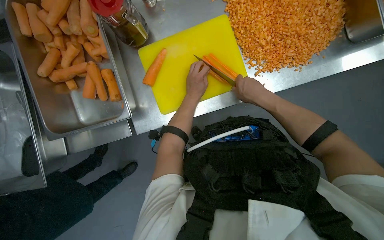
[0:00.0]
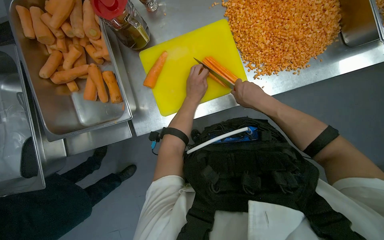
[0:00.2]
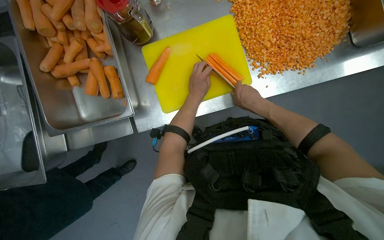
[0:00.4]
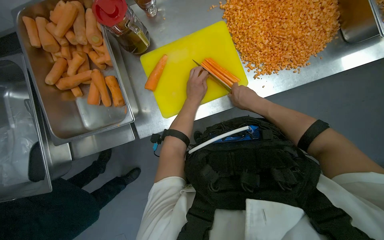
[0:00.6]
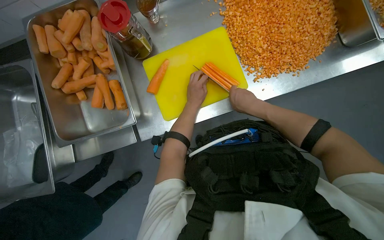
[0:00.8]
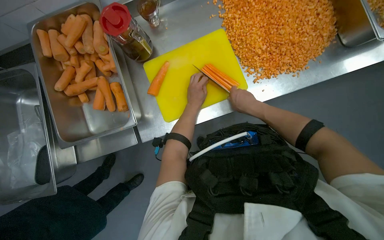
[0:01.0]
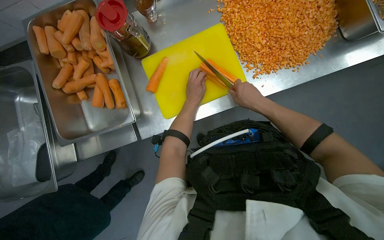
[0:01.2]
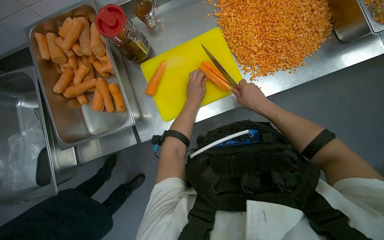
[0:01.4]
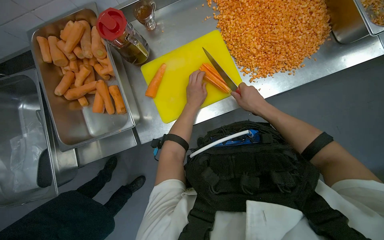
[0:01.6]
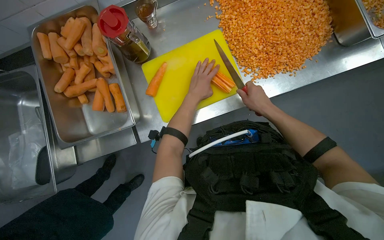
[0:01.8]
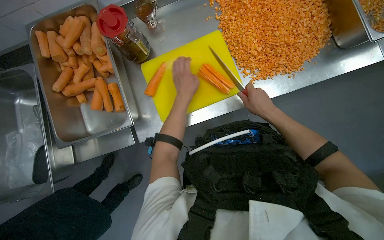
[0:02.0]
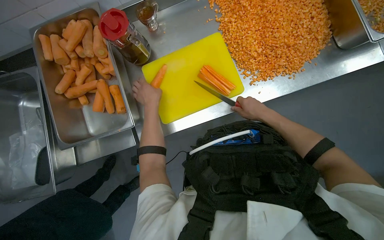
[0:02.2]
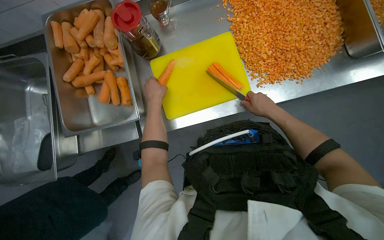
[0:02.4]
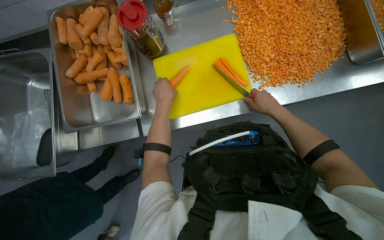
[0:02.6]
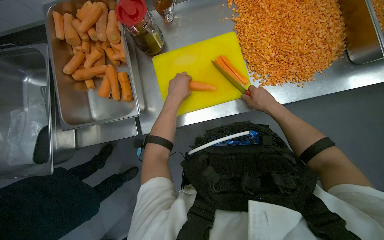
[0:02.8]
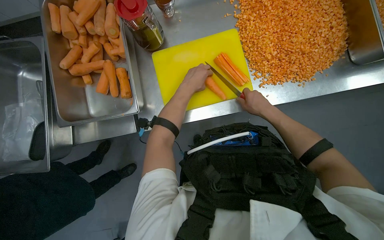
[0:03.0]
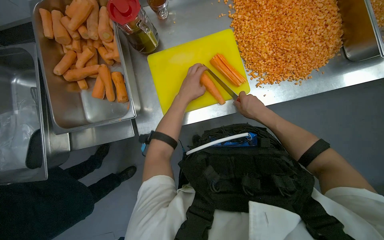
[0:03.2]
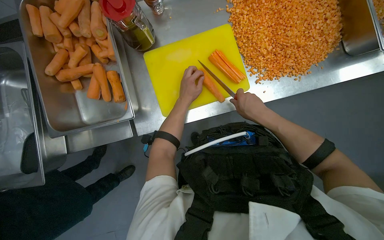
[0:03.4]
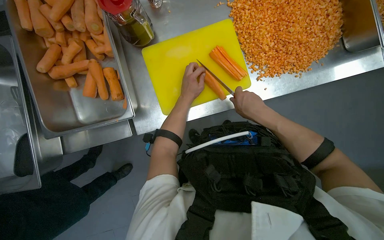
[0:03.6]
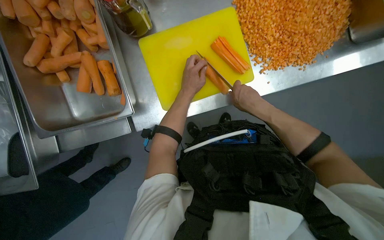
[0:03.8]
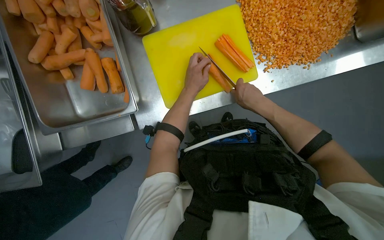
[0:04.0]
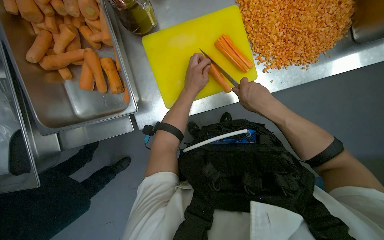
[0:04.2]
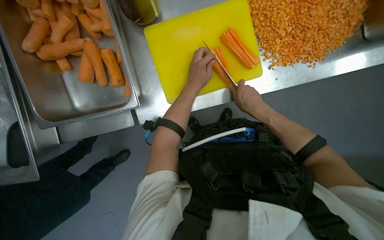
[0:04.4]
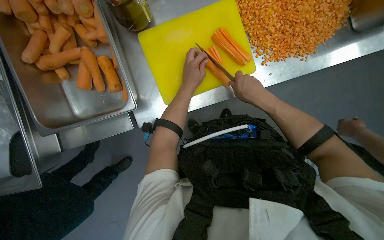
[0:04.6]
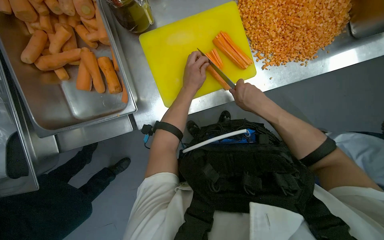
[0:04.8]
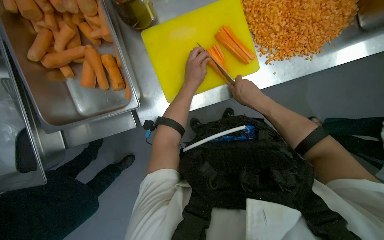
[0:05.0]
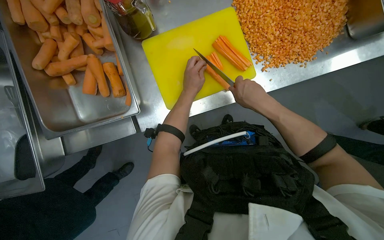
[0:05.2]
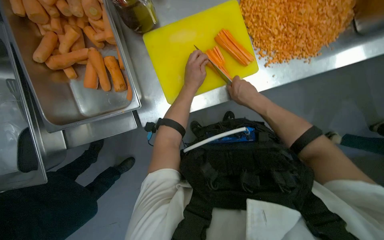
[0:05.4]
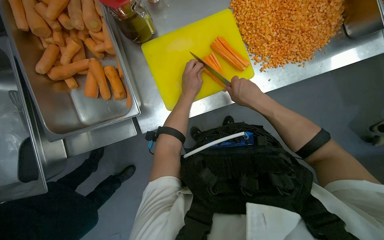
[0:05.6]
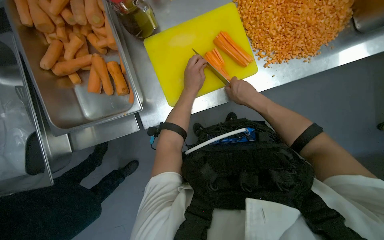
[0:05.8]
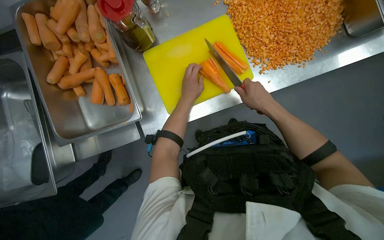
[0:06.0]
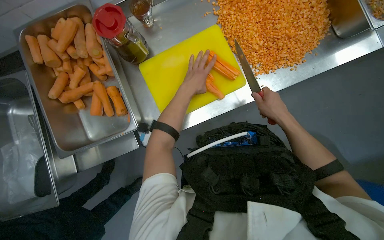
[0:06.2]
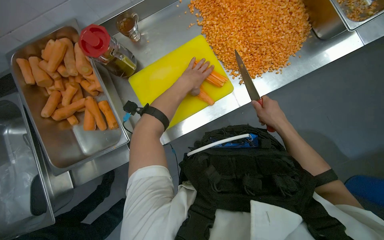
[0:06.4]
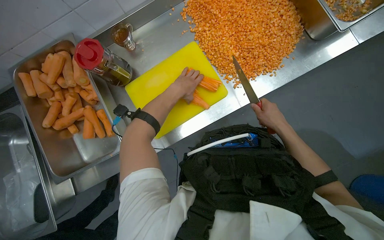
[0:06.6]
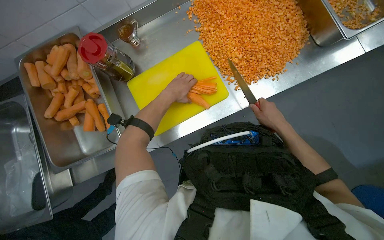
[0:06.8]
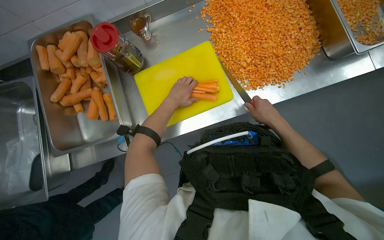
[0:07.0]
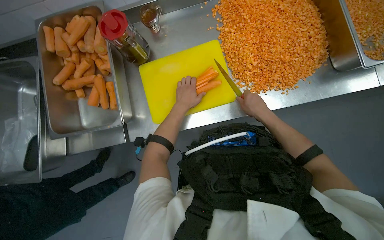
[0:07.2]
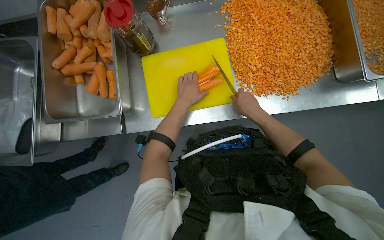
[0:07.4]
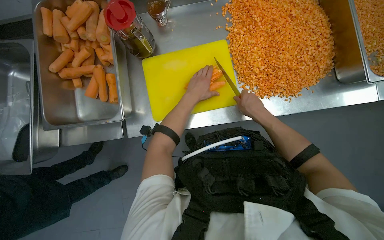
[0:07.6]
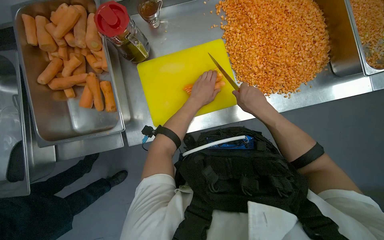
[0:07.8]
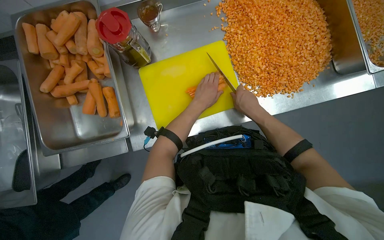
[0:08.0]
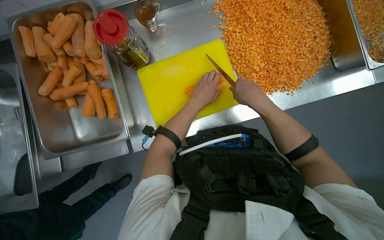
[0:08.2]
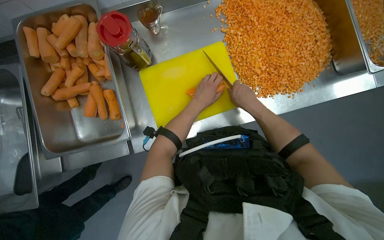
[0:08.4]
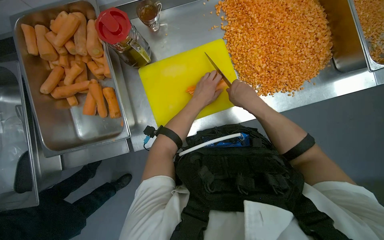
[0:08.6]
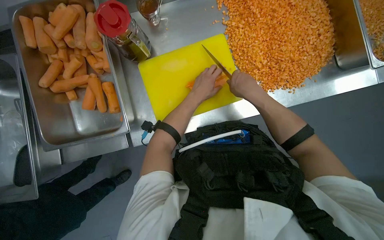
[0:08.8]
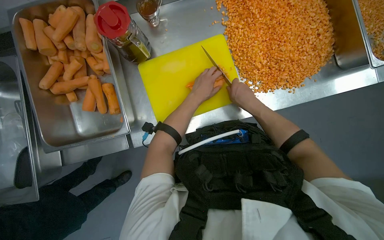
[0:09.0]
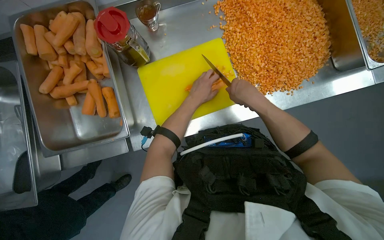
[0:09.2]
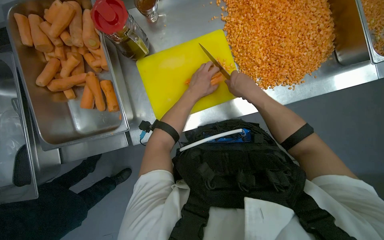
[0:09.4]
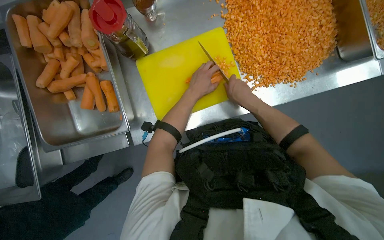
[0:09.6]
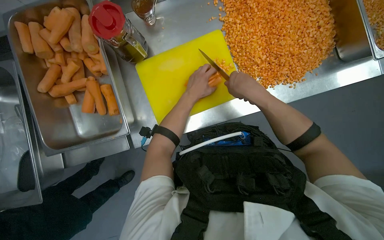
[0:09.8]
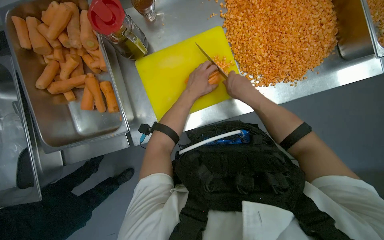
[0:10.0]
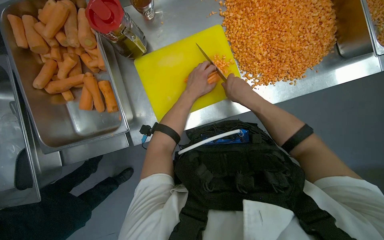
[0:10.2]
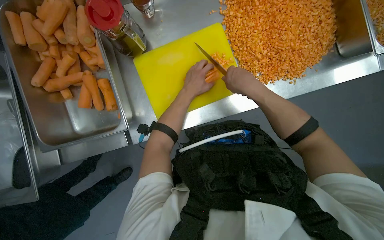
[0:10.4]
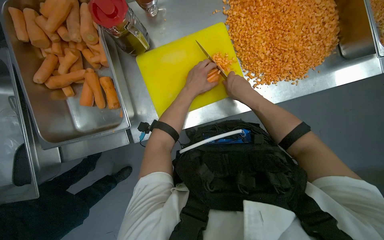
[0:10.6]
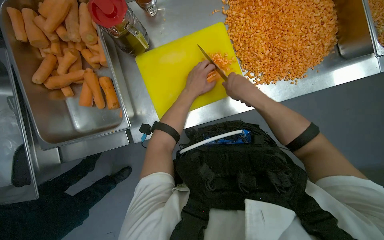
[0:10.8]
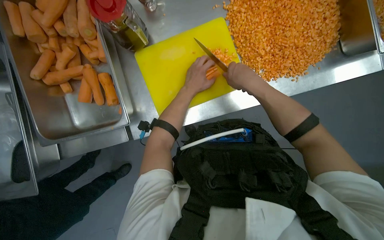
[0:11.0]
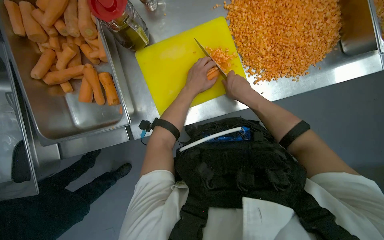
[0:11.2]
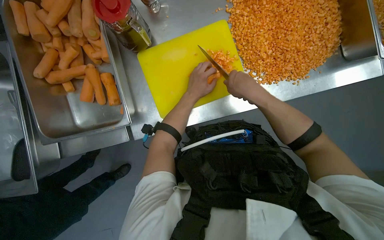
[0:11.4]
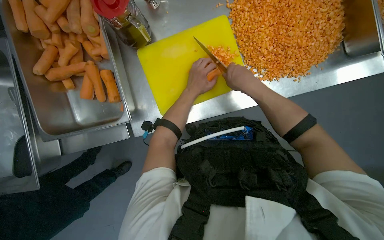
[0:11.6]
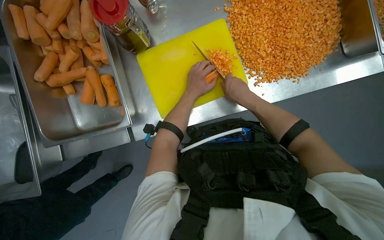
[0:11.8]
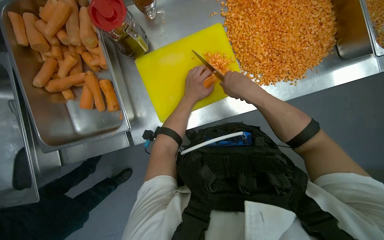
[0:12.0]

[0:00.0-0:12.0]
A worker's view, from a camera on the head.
Job: preparing food.
The whole recording: Dicing carrots on cutting board. The worker dices carrots on a yellow cutting board and scrapes them into a metal tray.
0:01.6 to 0:03.0: The left hand travels to the left and back again, roughly 15 cm each way.
0:03.0 to 0:04.4: The right hand moves to the left, some 10 cm.
0:04.4 to 0:06.0: The hands make small movements and keep their place.
0:07.6 to 0:10.4: The hands work in one place, with small movements.
0:10.4 to 0:12.0: The hands stay close to where they were, moving slightly.

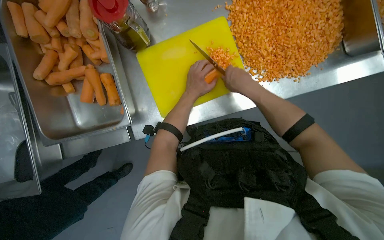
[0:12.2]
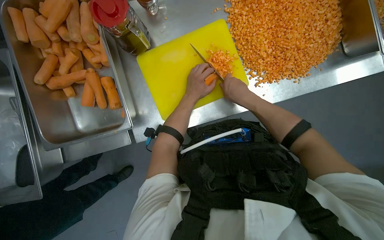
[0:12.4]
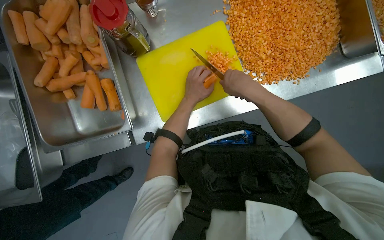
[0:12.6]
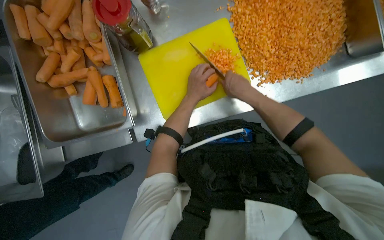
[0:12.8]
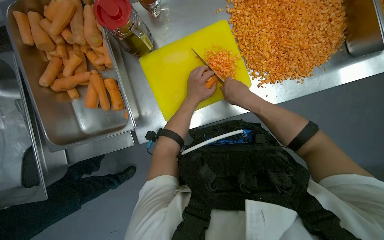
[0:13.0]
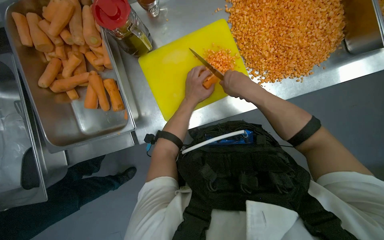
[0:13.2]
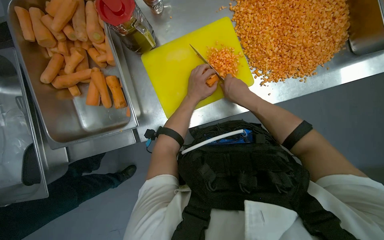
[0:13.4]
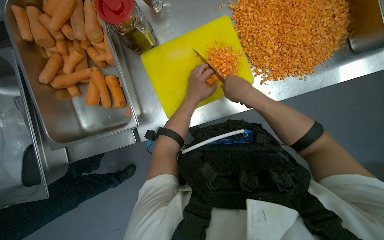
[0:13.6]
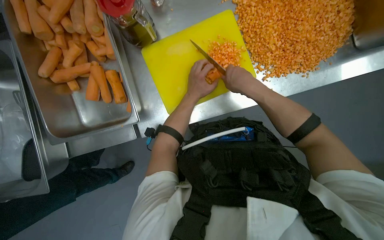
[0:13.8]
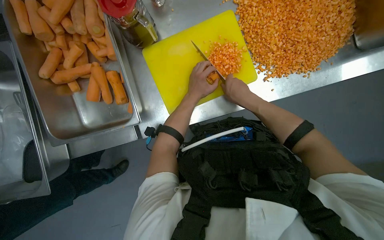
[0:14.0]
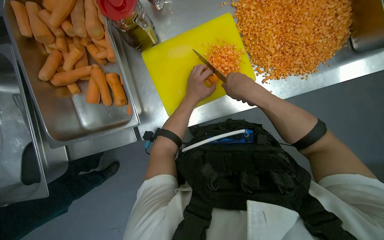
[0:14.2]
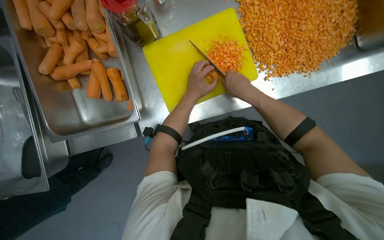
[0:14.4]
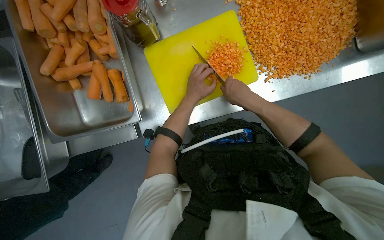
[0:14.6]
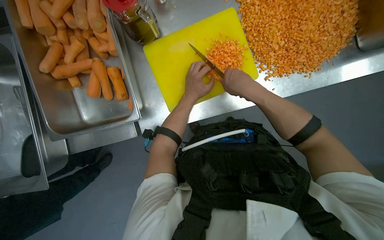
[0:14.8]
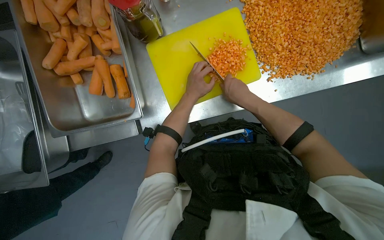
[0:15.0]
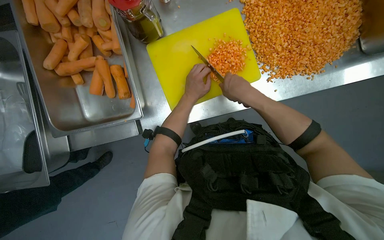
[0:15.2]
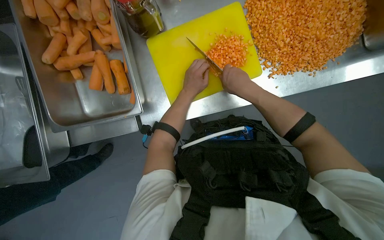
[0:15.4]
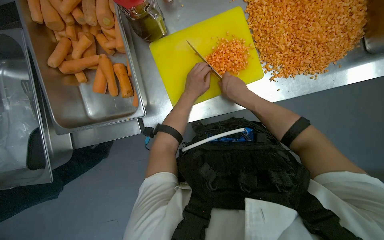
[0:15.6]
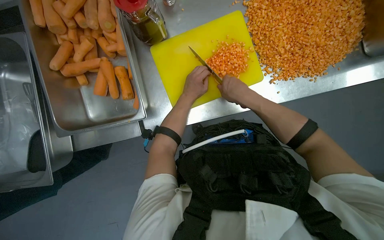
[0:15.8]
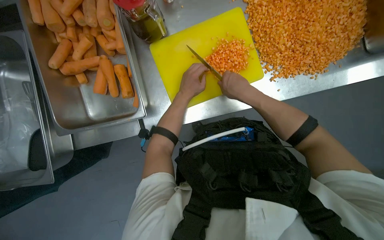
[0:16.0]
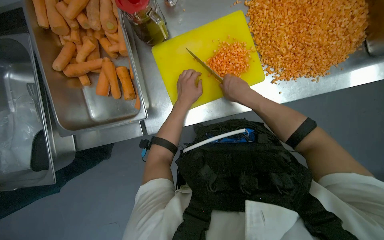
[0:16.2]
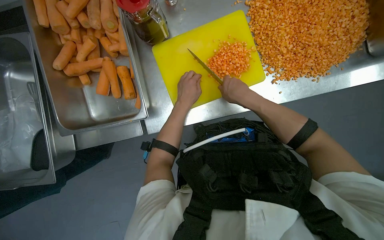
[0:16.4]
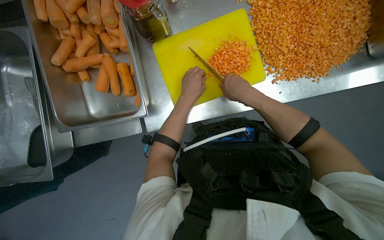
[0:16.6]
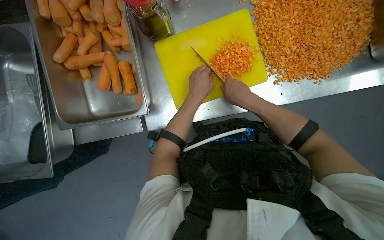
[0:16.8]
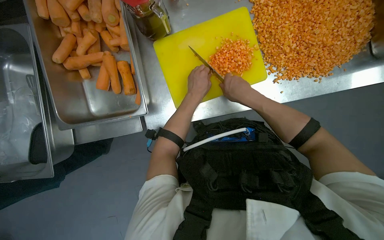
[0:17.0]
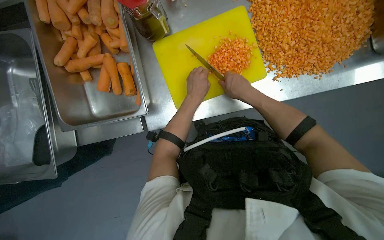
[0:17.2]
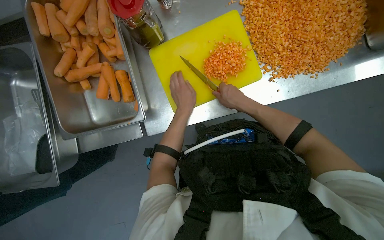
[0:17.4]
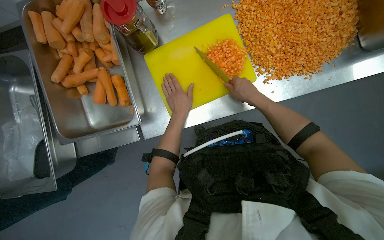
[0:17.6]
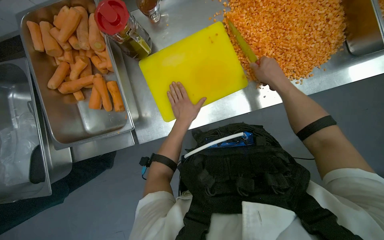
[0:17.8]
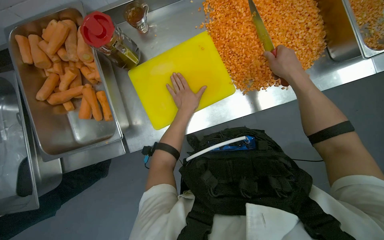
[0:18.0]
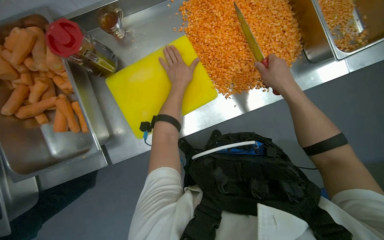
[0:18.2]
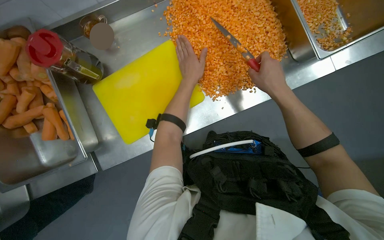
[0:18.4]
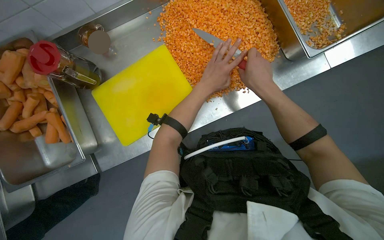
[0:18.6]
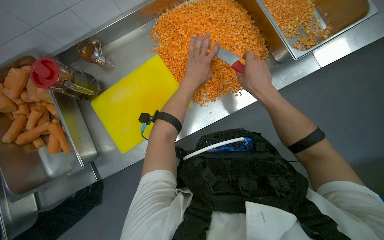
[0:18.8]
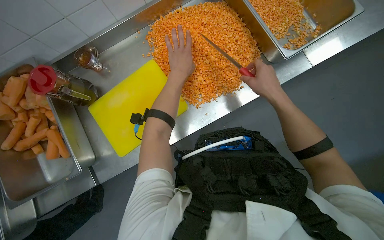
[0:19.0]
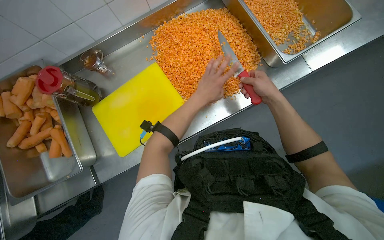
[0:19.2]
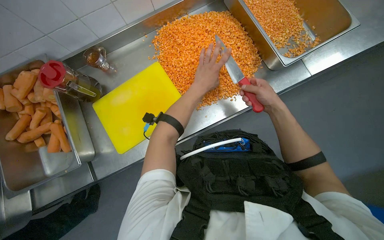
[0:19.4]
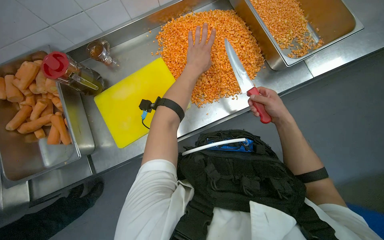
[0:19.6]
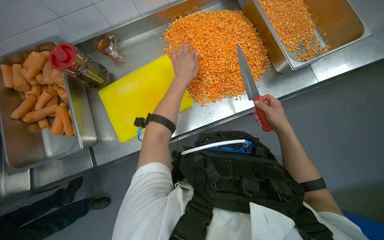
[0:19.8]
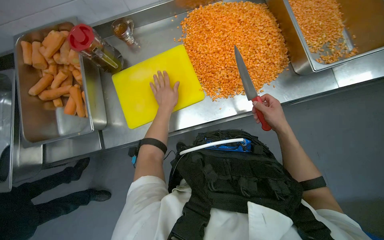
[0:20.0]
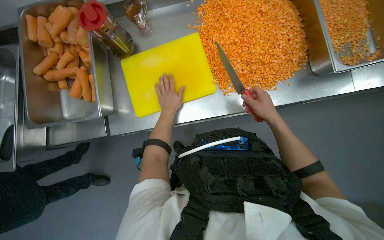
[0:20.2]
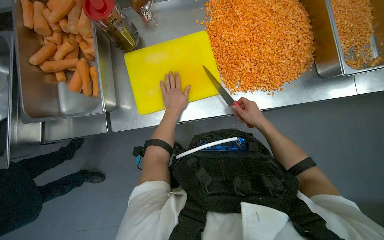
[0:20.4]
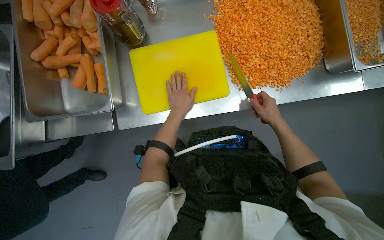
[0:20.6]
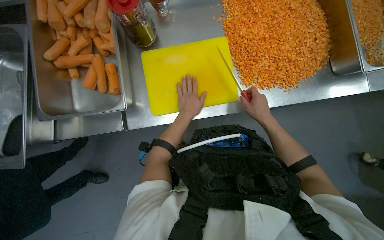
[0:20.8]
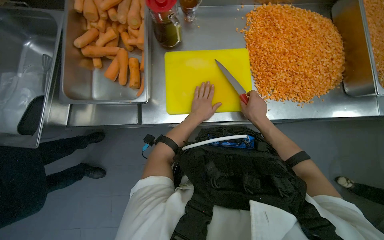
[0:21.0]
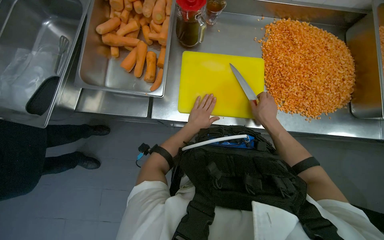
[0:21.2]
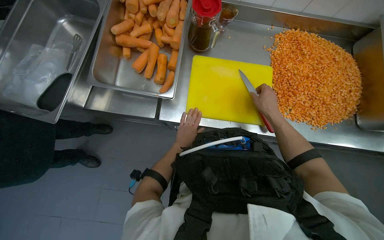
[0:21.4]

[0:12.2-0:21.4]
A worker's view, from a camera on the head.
Job: preparing food.
The whole recording: Dicing carrots on cutting board. The worker dices carrots on a yellow cutting board and scrapes them into a metal tray.
0:12.2 to 0:16.8: The hands make small movements and keep their place.
0:16.8 to 0:18.4: The right hand heads to the right, covering roughly 25 cm, while the left hand shifts about 15 cm up the picture.
0:18.4 to 0:19.8: The right hand is displaced to the right and down the picture by about 20 cm.
0:19.8 to 0:21.4: The scene rotates clockwise by approximately 30 degrees. The left hand goes about 35 cm down the picture and farther from the camera.
